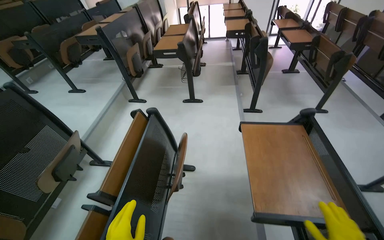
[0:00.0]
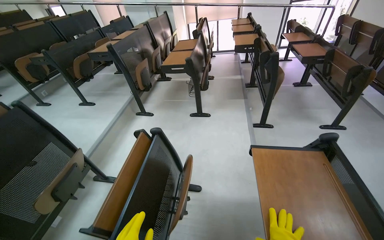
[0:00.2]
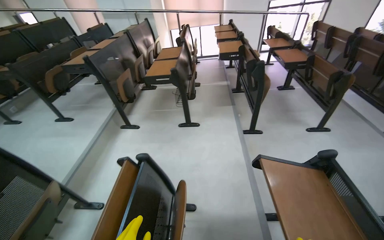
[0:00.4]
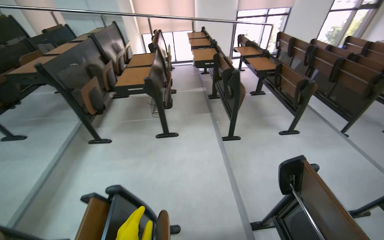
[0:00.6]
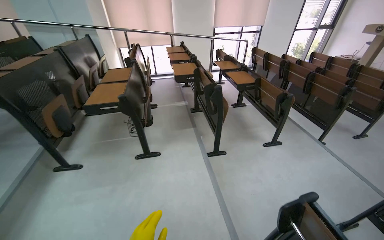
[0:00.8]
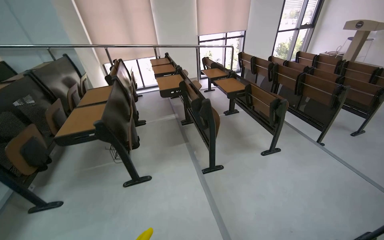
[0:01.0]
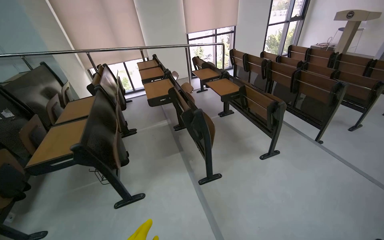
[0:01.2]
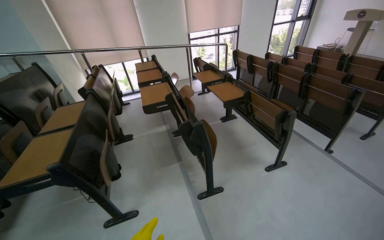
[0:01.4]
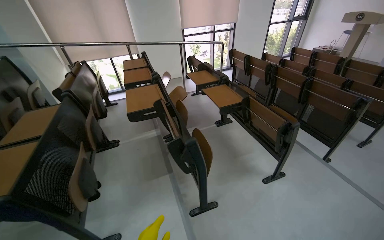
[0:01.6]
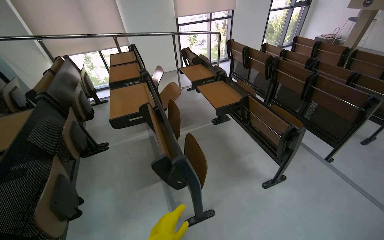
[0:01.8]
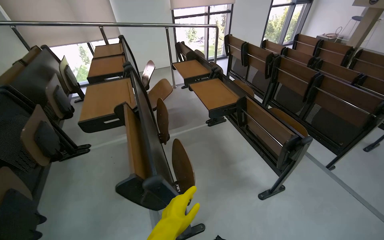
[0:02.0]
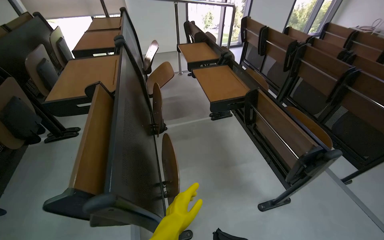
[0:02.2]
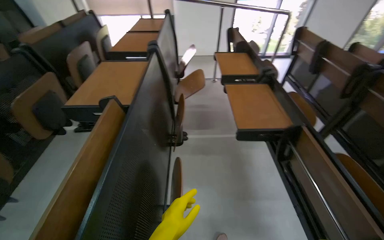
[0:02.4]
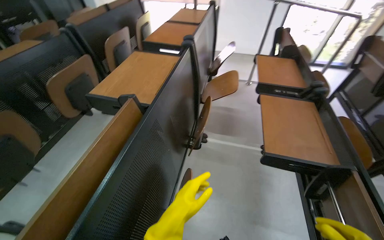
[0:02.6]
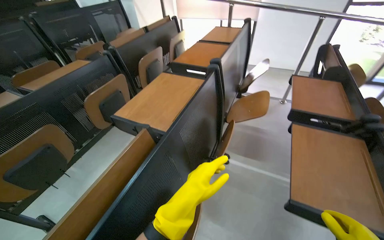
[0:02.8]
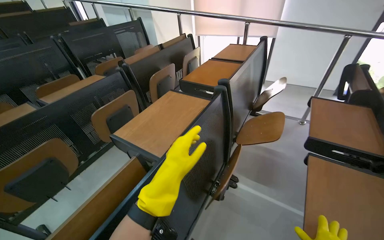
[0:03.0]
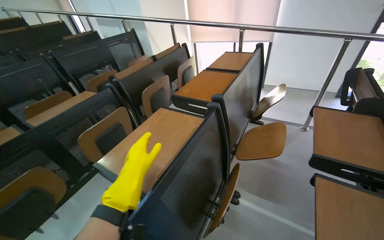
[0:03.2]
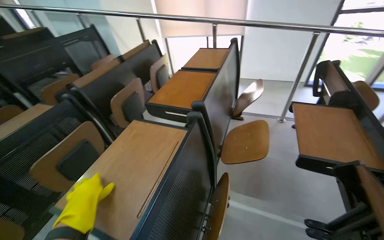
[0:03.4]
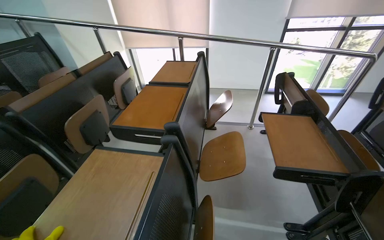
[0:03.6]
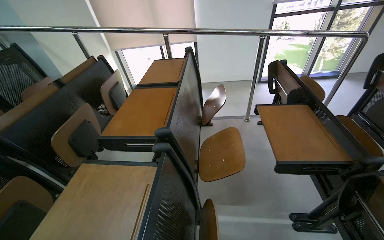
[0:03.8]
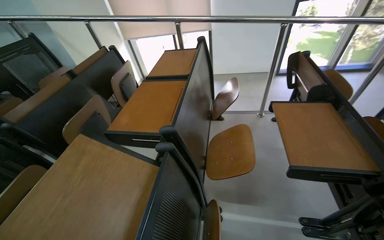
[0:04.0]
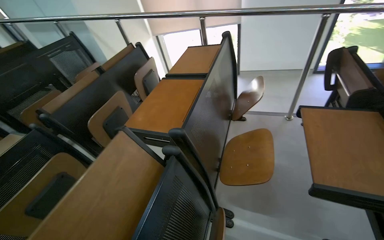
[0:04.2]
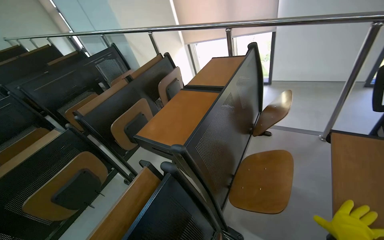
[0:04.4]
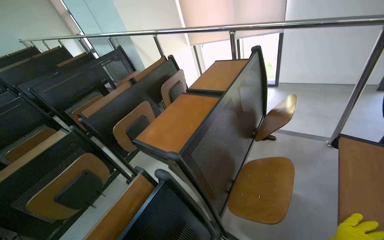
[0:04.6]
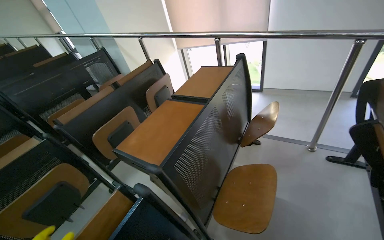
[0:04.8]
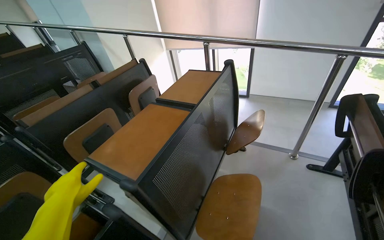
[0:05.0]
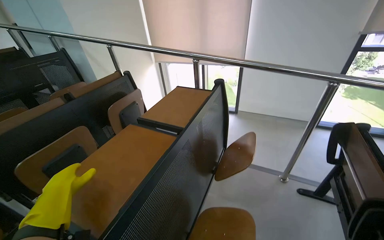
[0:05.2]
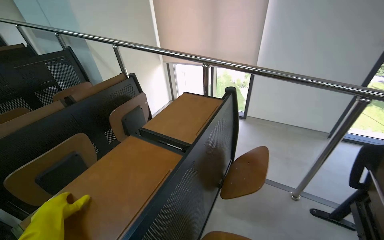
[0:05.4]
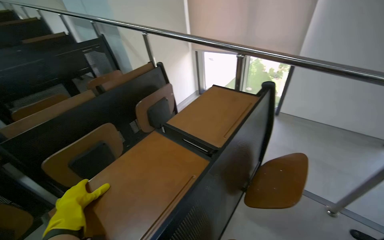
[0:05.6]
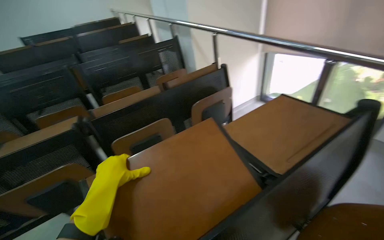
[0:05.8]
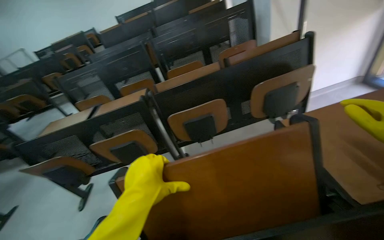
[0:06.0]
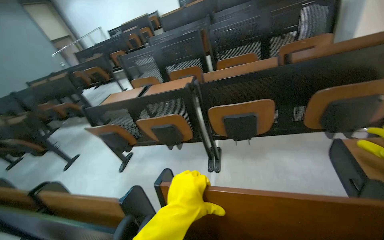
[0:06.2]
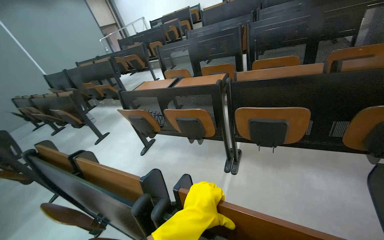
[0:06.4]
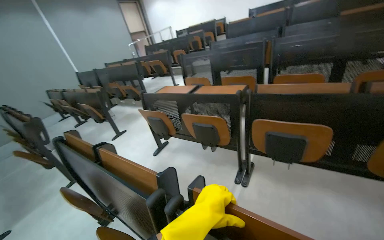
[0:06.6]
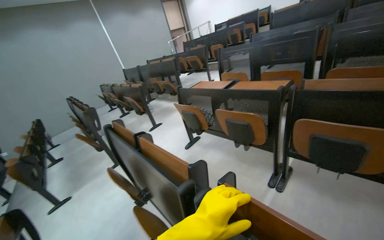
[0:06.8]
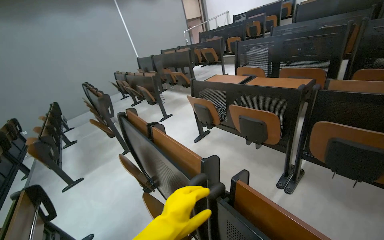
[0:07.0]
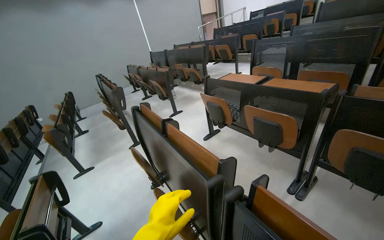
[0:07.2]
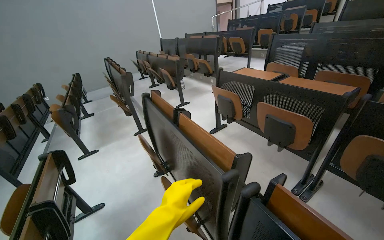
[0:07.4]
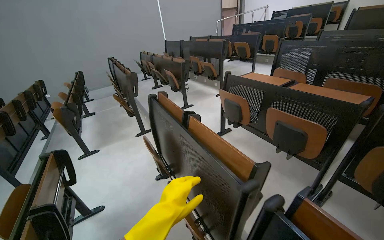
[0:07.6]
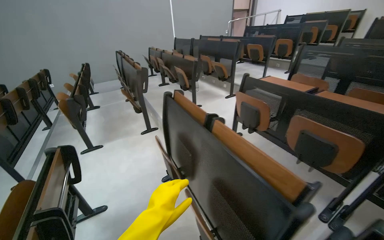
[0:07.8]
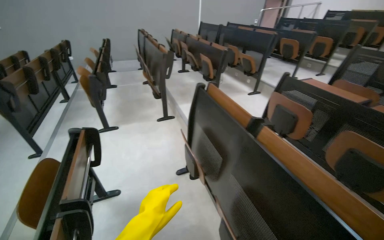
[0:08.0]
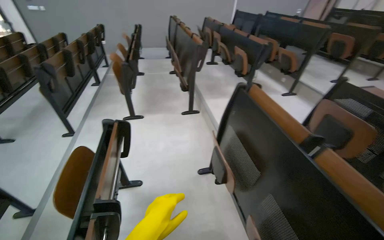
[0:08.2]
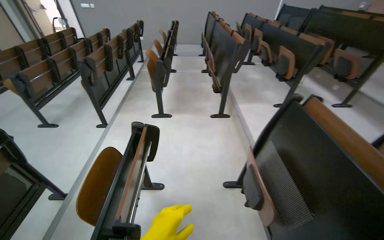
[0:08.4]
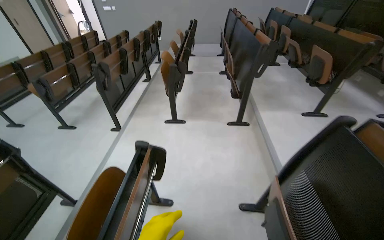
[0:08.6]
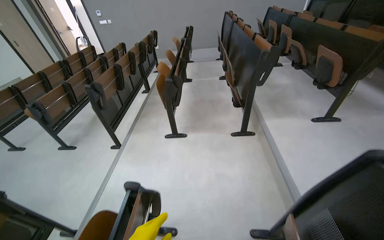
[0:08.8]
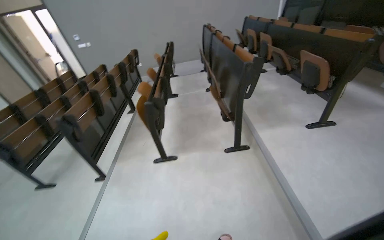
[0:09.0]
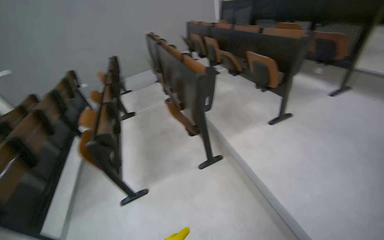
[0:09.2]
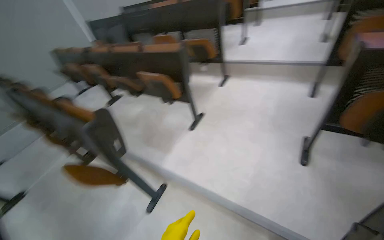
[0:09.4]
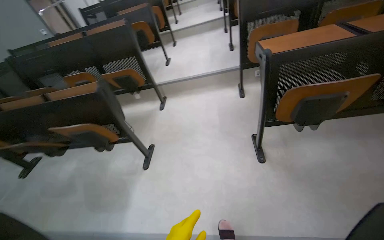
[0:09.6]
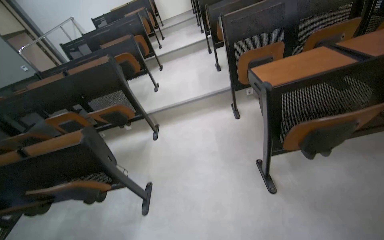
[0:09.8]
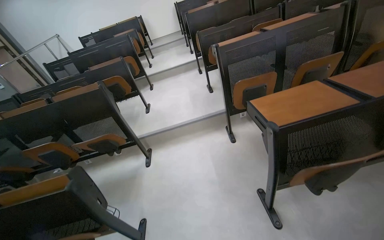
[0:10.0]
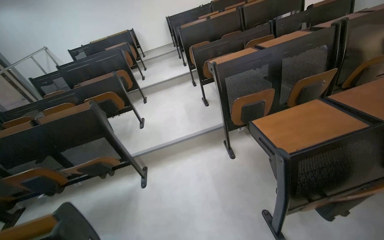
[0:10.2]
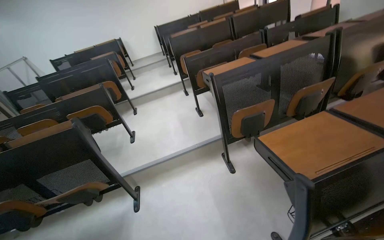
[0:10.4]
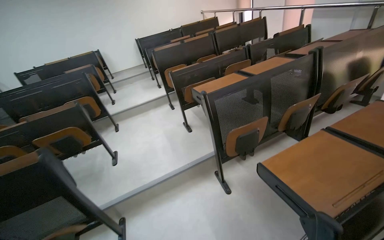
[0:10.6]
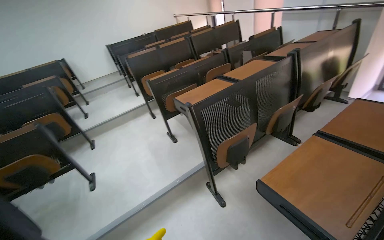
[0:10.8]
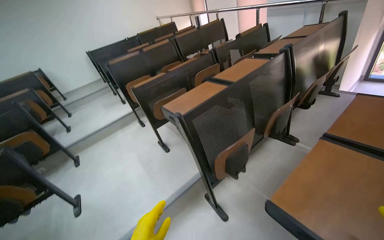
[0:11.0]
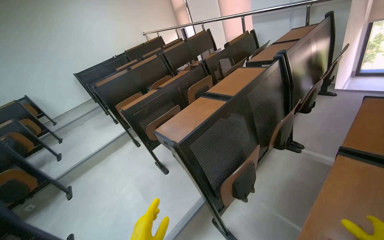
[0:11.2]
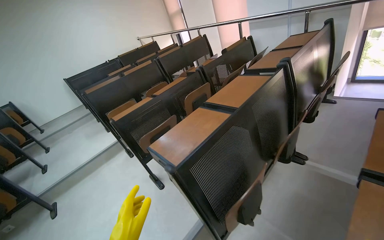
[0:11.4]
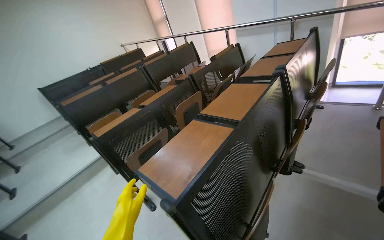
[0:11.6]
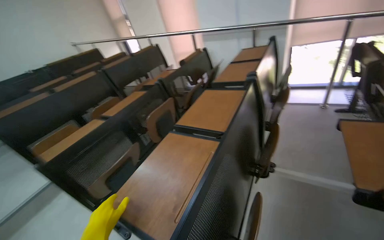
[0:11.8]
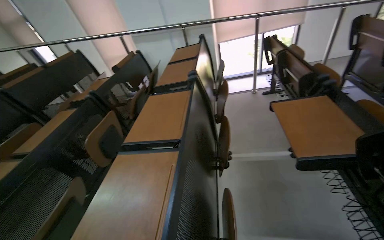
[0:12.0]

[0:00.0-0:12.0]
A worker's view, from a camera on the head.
Job: preparing cleaning supplies.
The whole recording: Organizing and cleaning classroom desks. The worker adjusts and wipes down desks and chairs in the classroom.
0.0 to 1.6 s: The wearer moves roughly 1.5 m. The wearer looks approximately 25 degrees further to the right.
1.6 to 3.0 s: The camera travels approximately 1 m. The head rotates some 50 degrees to the left.
3.0 to 4.4 s: The head travels some 60 cm.
4.4 to 6.0 s: The camera travels approximately 60 cm. The head rotates roughly 50 degrees to the left.
6.0 to 7.6 s: The head rotates some 65 degrees to the left.
7.6 to 9.0 s: The head travels approximately 1 m. The wearer's head swings approximately 30 degrees to the left.
9.0 to 10.4 s: The camera travels approximately 1.5 m. The wearer's head swings about 100 degrees to the right. The wearer looks roughly 25 degrees further upward.
10.4 to 12.0 s: The camera is carried approximately 1 m. The head turns to the right by roughly 65 degrees. The camera pitches upward, by approximately 10 degrees.

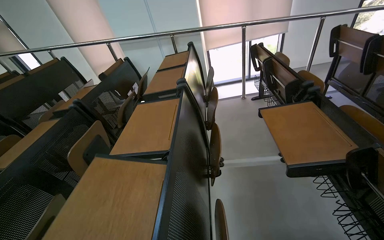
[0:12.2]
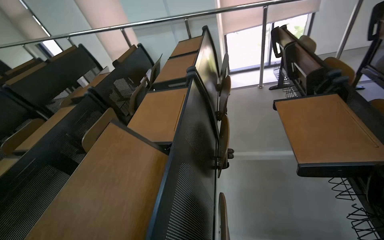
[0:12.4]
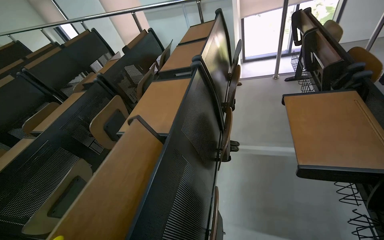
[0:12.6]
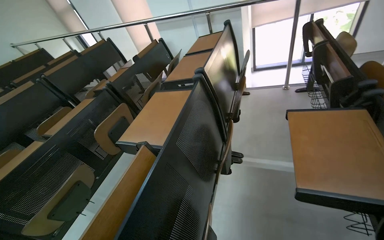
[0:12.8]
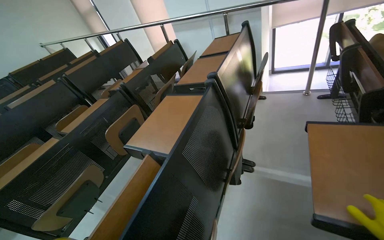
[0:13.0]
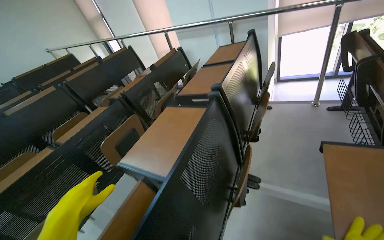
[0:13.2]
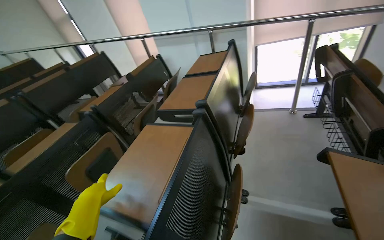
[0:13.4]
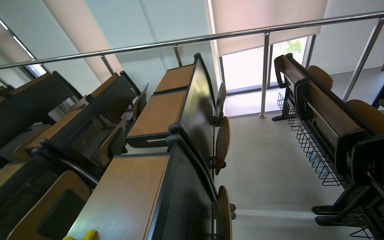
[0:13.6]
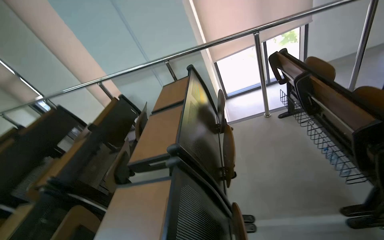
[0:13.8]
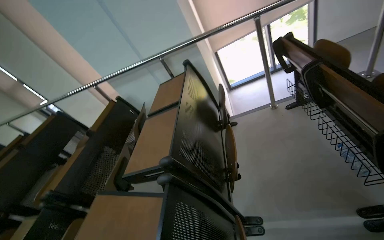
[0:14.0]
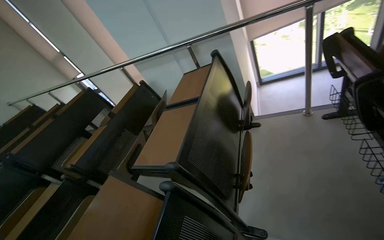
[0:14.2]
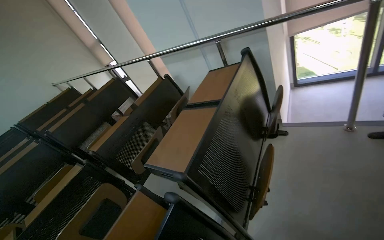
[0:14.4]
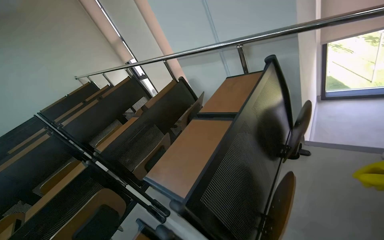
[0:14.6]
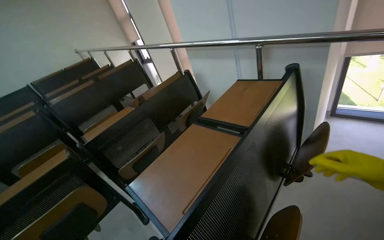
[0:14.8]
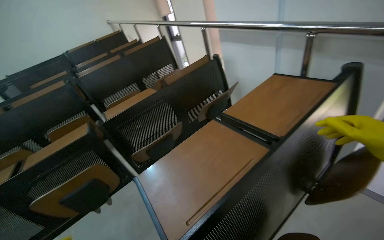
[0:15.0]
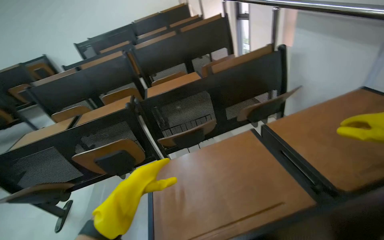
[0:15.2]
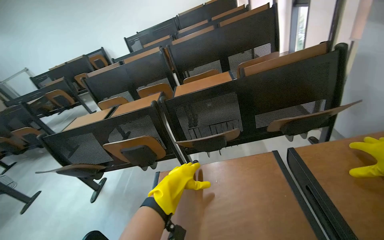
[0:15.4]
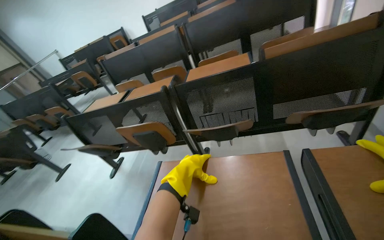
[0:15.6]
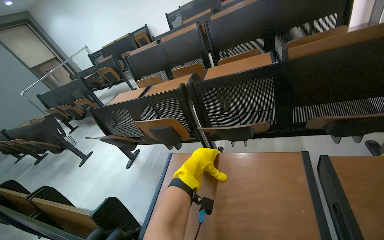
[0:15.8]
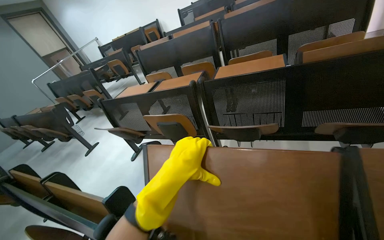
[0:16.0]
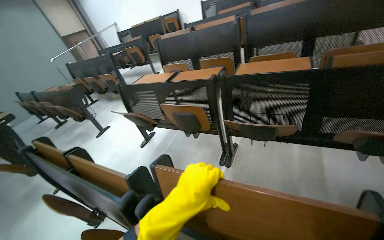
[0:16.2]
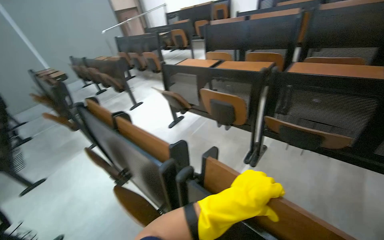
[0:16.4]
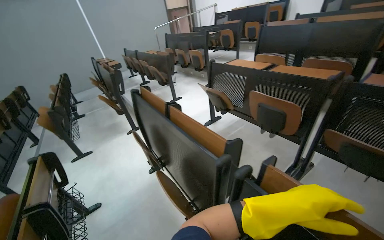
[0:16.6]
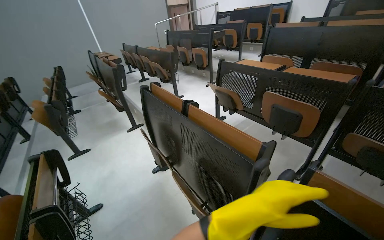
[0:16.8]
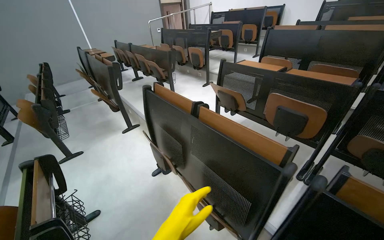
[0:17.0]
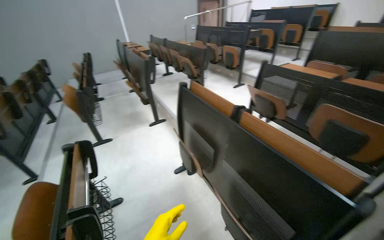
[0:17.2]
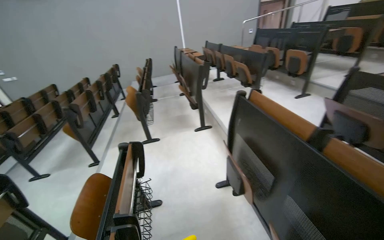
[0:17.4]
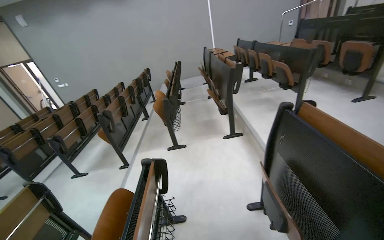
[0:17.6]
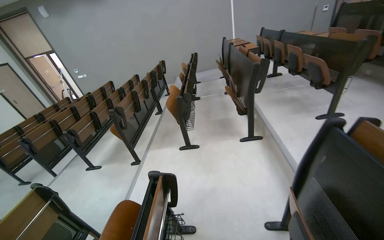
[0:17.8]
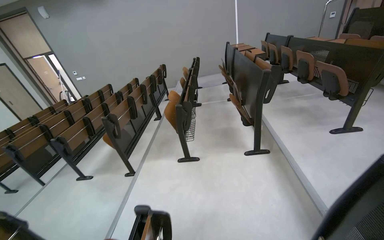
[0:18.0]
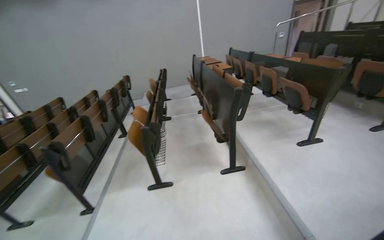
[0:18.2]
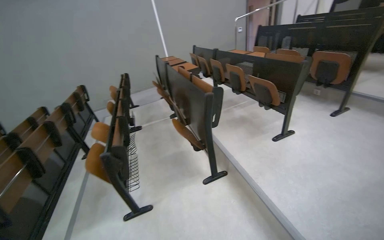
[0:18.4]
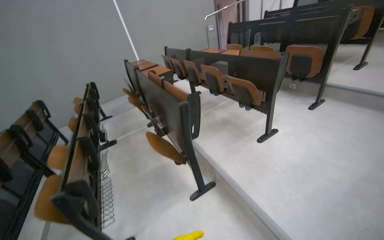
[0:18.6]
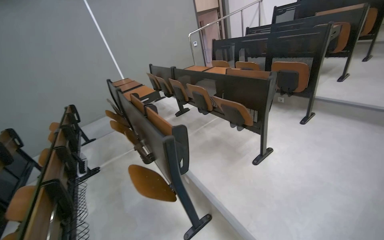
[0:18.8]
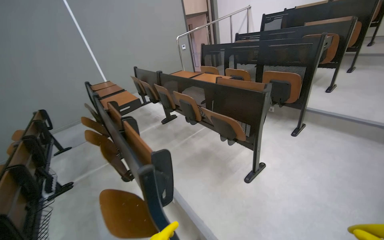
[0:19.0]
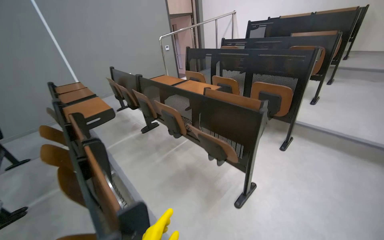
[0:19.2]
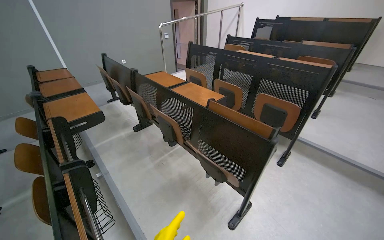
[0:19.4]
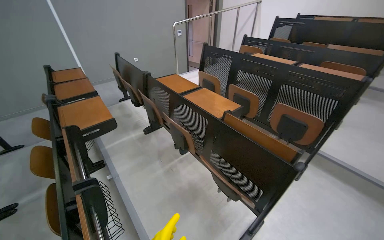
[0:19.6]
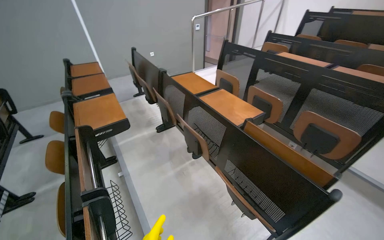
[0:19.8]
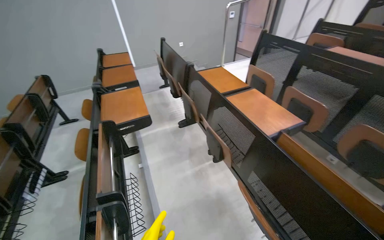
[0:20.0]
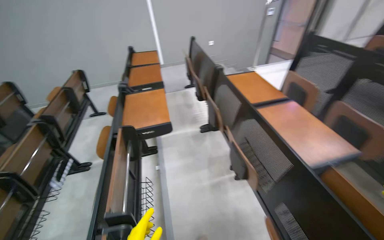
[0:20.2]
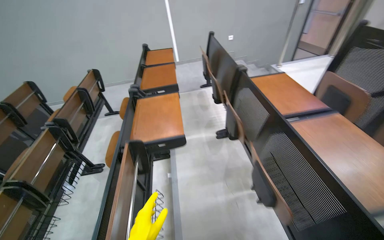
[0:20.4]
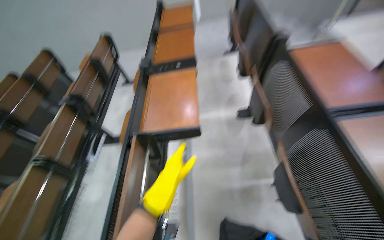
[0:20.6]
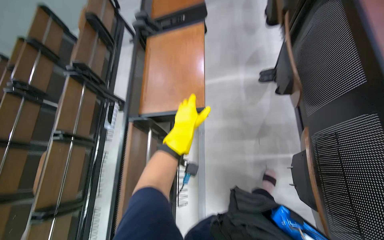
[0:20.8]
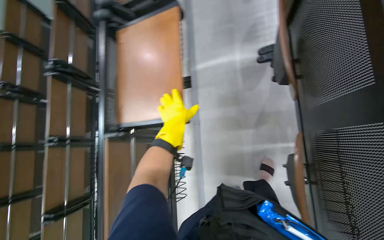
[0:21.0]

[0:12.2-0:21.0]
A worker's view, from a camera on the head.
Job: preparing cleaning supplies.
The whole recording: Organizing and cleaning classroom desks. The worker adjusts and wipes down desks and chairs in the classroom.
12.2 to 13.6 s: The camera travels about 50 cm.
13.6 to 15.2 s: The camera is carried about 80 cm. The head turns to the left by some 65 degrees. The view tilts some 25 degrees downward.
15.2 to 16.6 s: The wearer's head swings some 65 degrees to the left. The view tilts roughly 15 degrees downward.
16.6 to 18.0 s: The wearer moves roughly 1 m. The wearer's head swings some 40 degrees to the left.
18.0 to 19.6 s: The head travels about 1.5 m. The head turns to the right by some 45 degrees.
19.6 to 21.0 s: The camera is carried some 1 m. The head turns to the left by some 45 degrees. The view tips downward by approximately 45 degrees.
